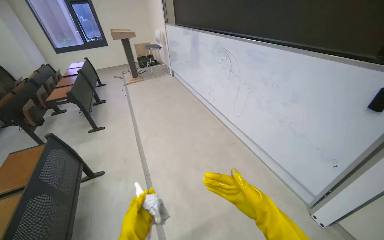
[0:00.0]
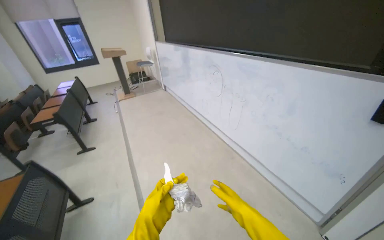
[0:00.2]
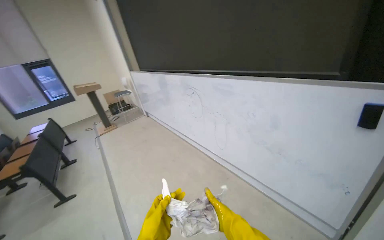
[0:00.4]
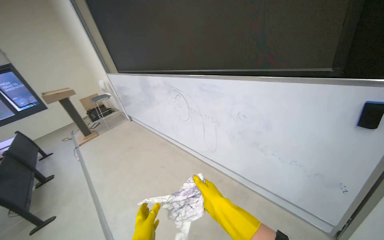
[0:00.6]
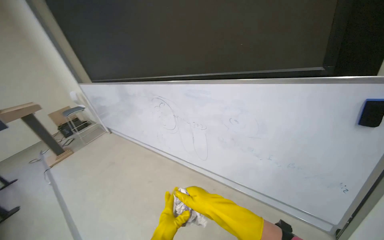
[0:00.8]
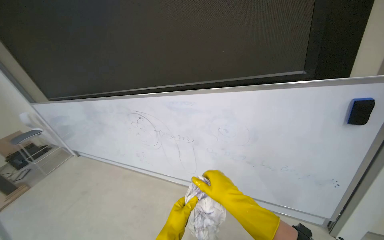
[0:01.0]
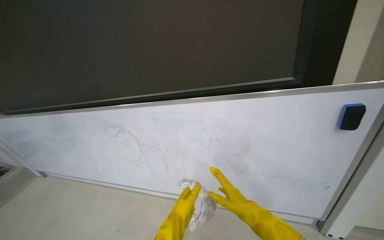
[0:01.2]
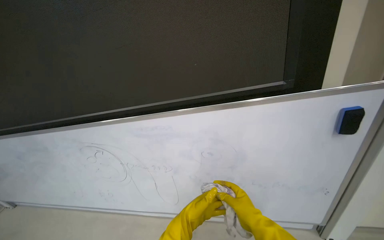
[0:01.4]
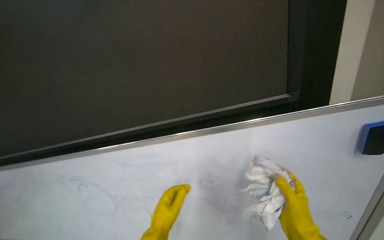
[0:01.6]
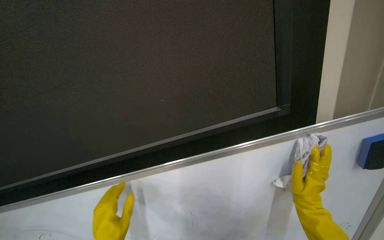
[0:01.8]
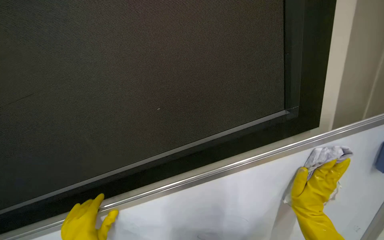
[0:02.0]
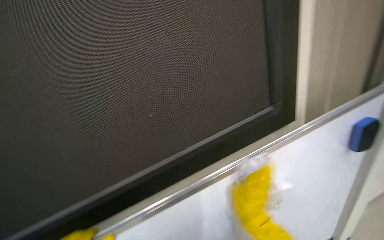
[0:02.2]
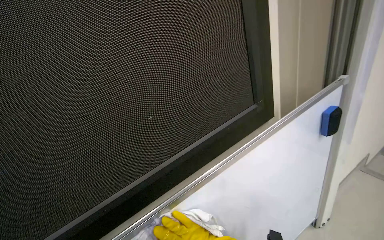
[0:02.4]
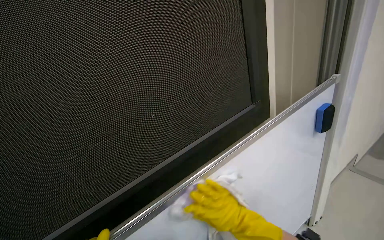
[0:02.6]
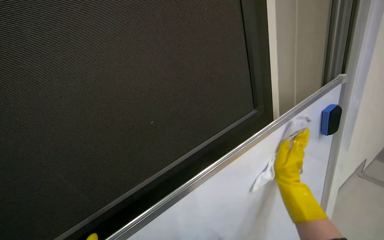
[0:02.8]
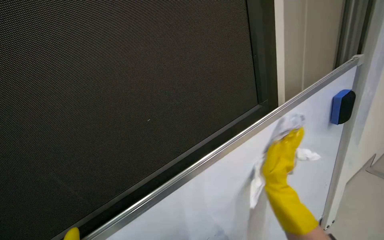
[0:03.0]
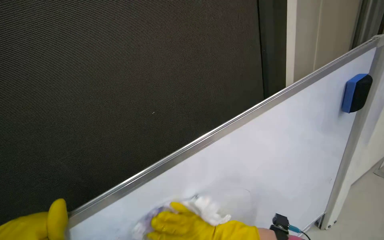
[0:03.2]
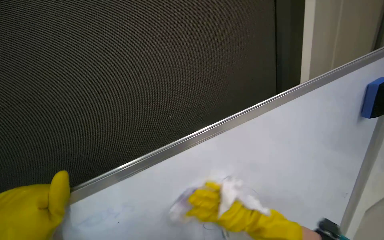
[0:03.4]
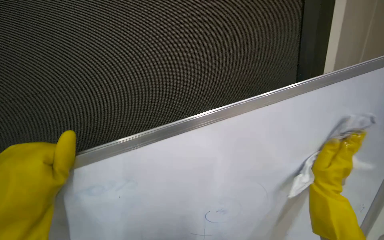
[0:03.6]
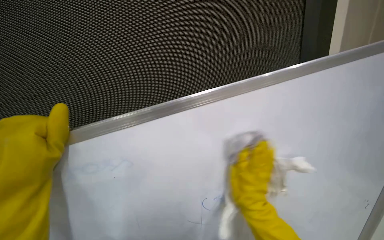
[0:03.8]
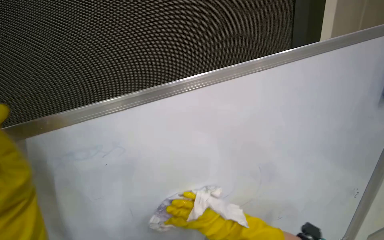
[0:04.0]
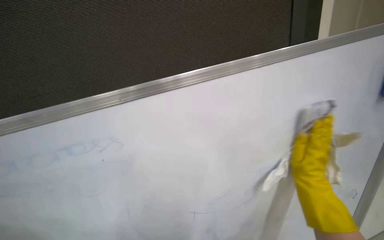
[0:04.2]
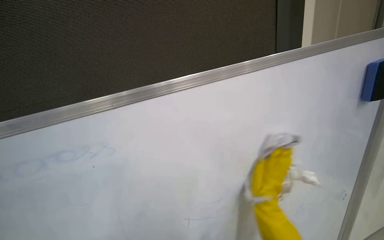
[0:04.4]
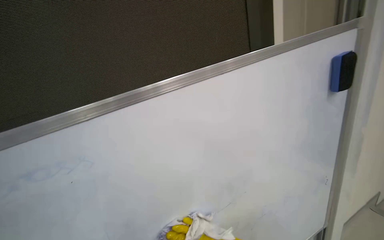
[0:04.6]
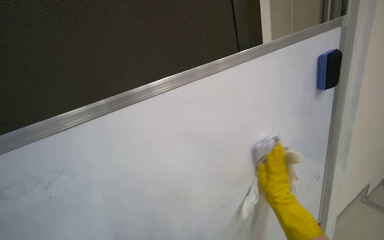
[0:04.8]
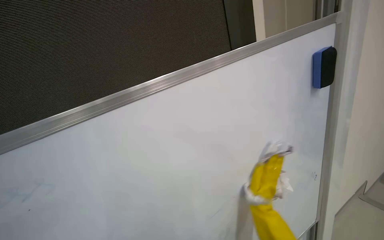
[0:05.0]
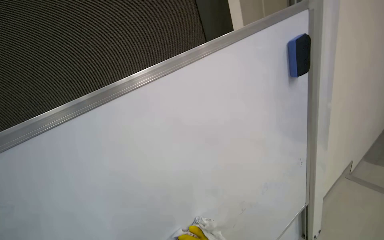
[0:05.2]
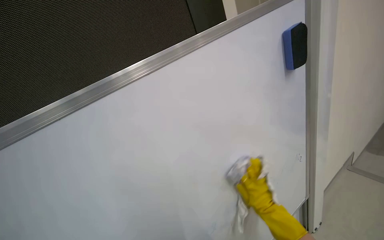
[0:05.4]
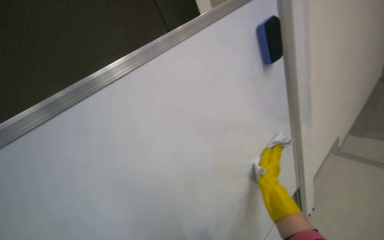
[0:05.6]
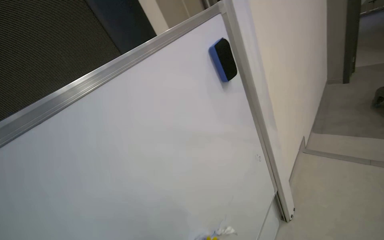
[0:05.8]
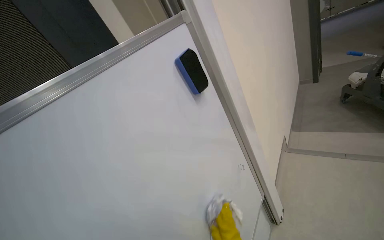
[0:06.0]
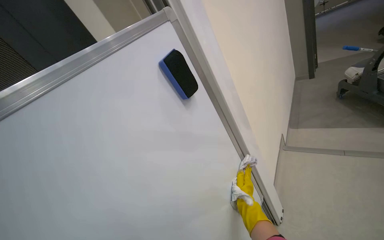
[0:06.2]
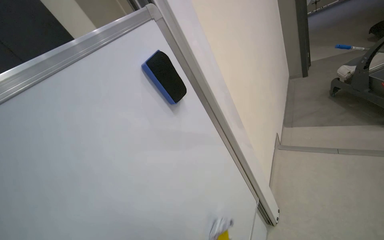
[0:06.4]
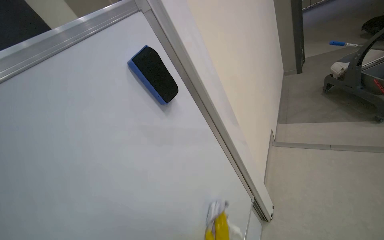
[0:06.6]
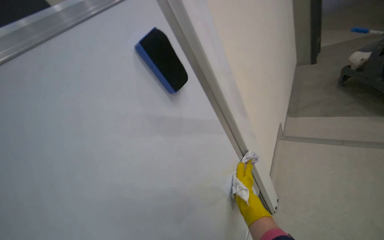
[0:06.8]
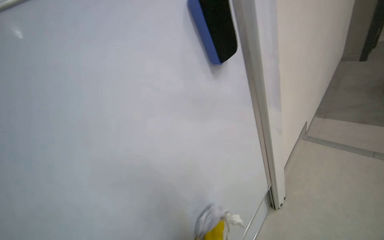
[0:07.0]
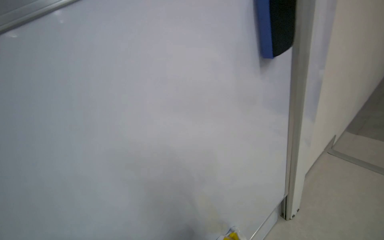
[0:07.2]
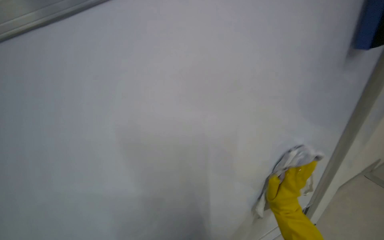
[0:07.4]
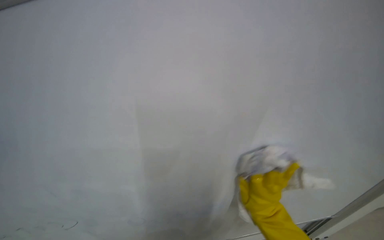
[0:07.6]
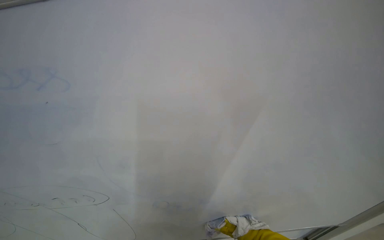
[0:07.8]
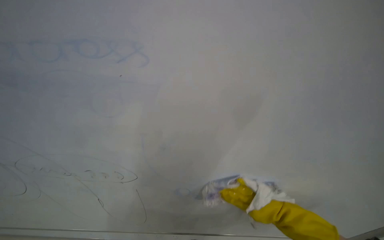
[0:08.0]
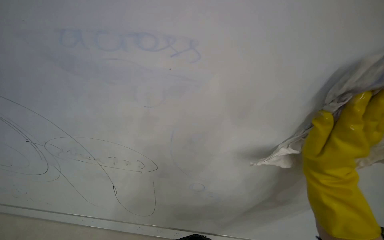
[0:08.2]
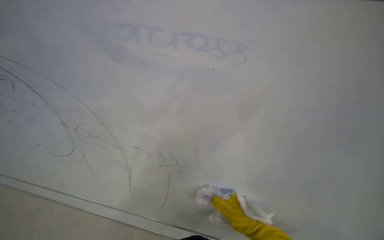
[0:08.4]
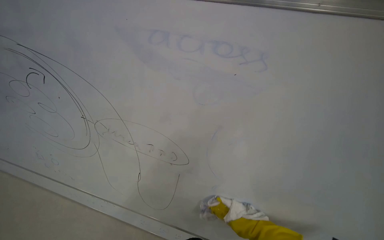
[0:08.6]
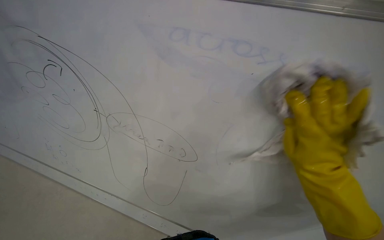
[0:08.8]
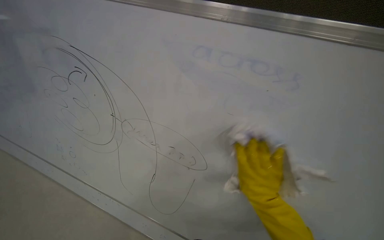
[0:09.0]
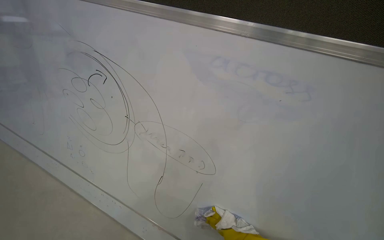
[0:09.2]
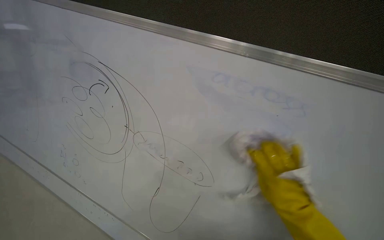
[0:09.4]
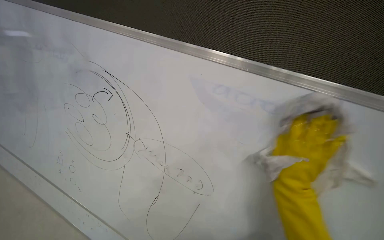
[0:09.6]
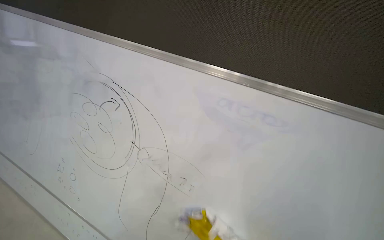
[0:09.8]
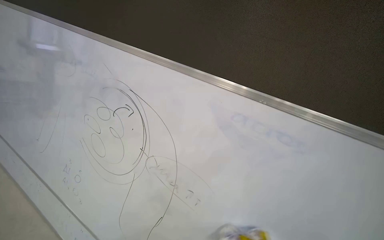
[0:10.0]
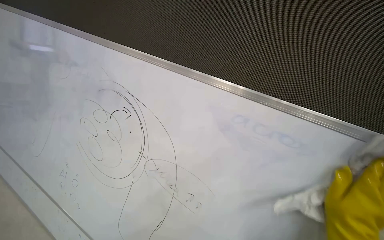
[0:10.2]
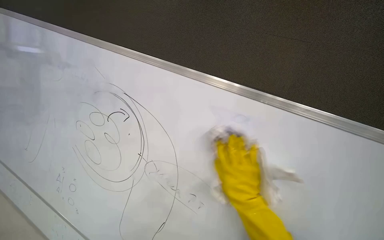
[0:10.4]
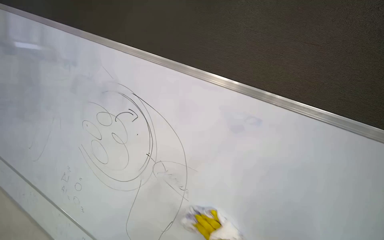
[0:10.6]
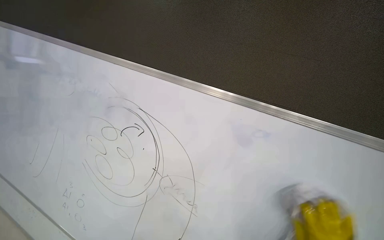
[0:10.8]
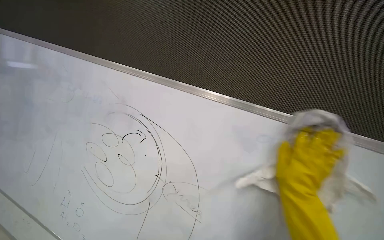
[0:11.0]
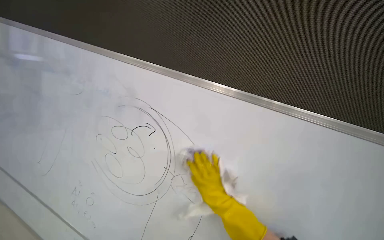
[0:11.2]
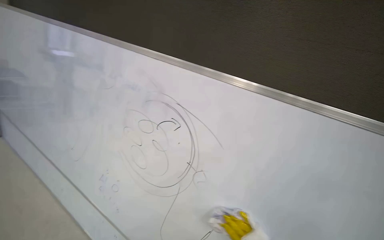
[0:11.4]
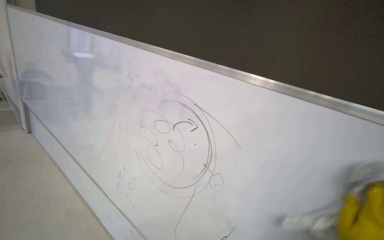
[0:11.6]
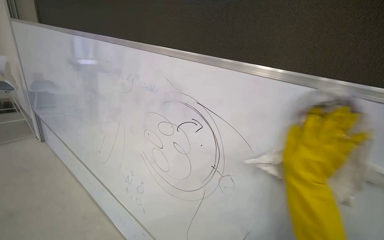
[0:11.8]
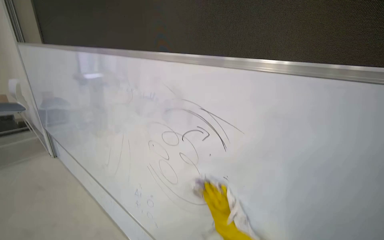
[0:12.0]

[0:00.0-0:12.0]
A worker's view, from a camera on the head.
Job: wiping surfaces.
The whole recording: Cleaning whiteboard surface. The worker cleans the whiteboard surface with a cloth.
0:00.0 to 0:01.6: The wearer moves about 90 cm. The head turns to the right by approximately 55 degrees. The wearer looks approximately 25 degrees further upward.
0:01.6 to 0:03.0: The view swings roughly 20 degrees to the right.
0:04.4 to 0:06.0: The head rotates roughly 25 degrees to the right.
0:06.0 to 0:07.6: The head turns to the left by some 30 degrees. The view tilts roughly 20 degrees downward.
0:09.0 to 0:10.4: The camera pitches upward, by approximately 15 degrees. The right hand shifts about 10 cm to the left, and travels down the picture and back again, about 10 cm each way.
0:10.4 to 0:12.0: The view swings approximately 15 degrees to the left.

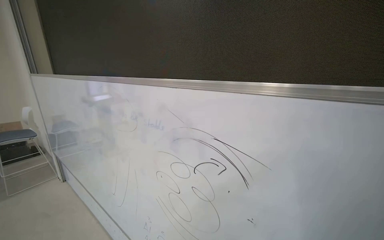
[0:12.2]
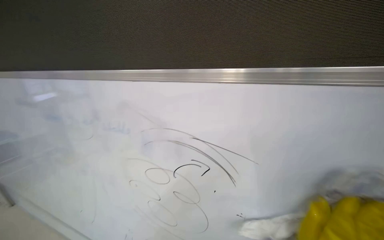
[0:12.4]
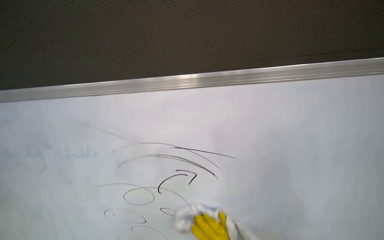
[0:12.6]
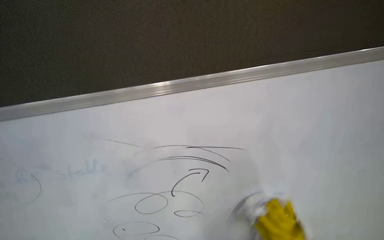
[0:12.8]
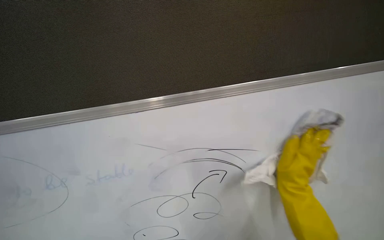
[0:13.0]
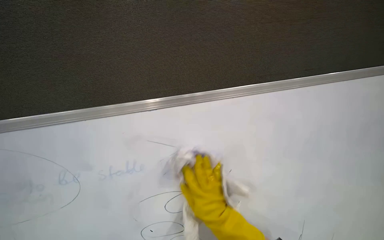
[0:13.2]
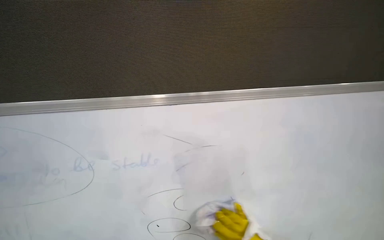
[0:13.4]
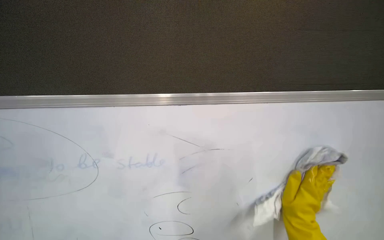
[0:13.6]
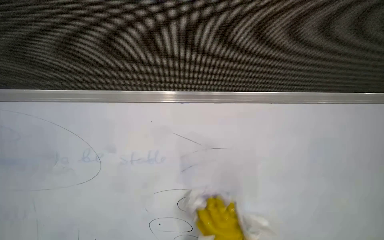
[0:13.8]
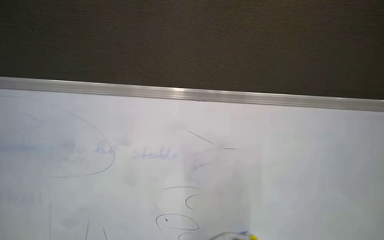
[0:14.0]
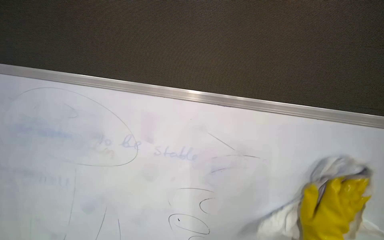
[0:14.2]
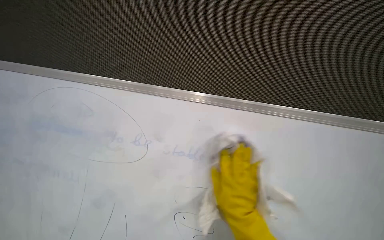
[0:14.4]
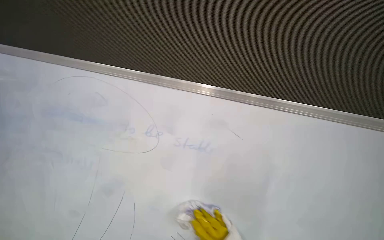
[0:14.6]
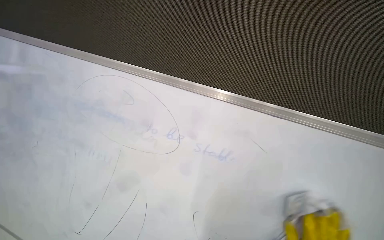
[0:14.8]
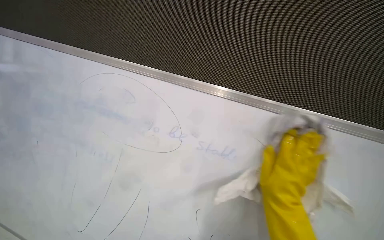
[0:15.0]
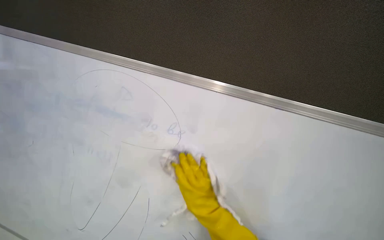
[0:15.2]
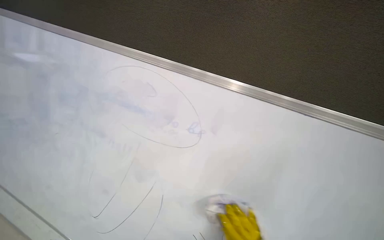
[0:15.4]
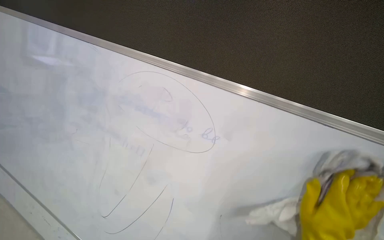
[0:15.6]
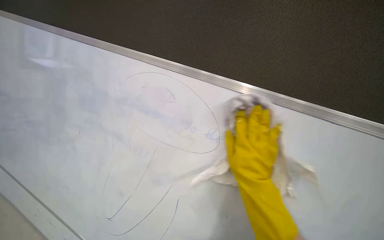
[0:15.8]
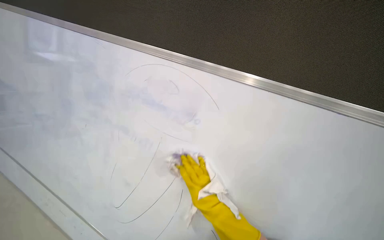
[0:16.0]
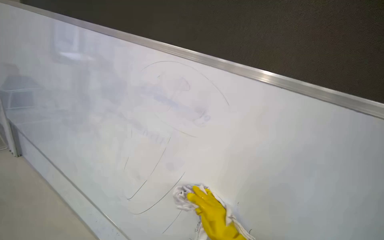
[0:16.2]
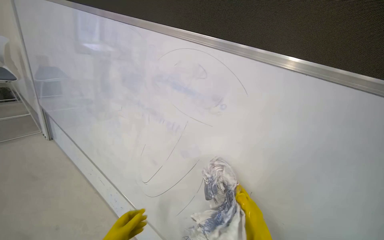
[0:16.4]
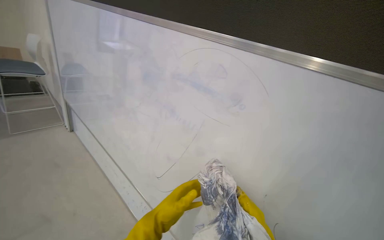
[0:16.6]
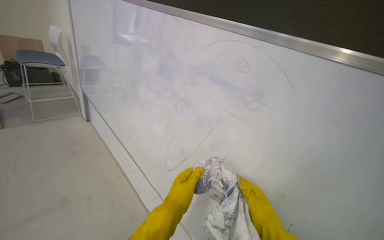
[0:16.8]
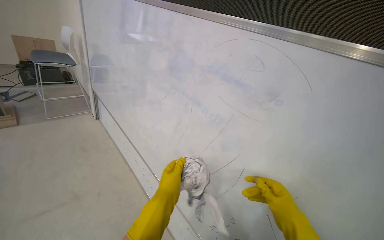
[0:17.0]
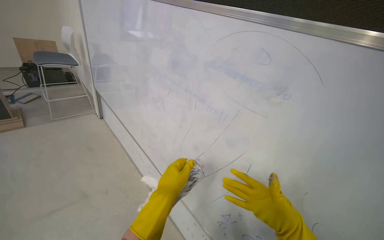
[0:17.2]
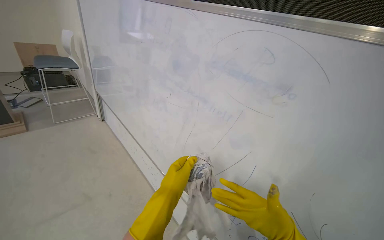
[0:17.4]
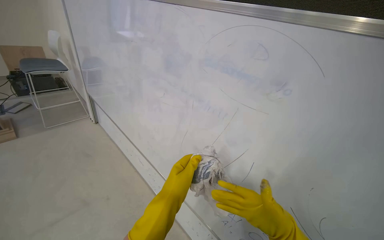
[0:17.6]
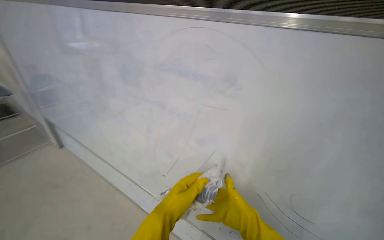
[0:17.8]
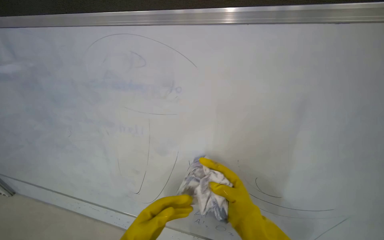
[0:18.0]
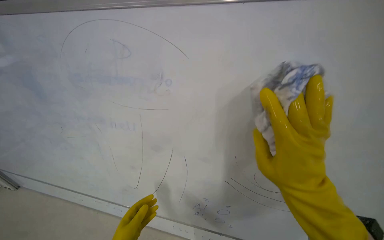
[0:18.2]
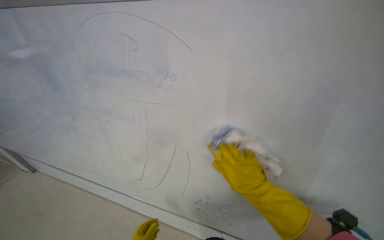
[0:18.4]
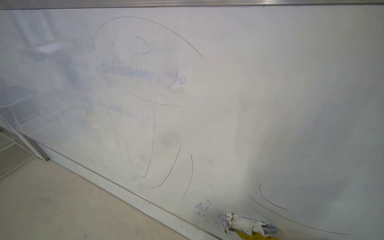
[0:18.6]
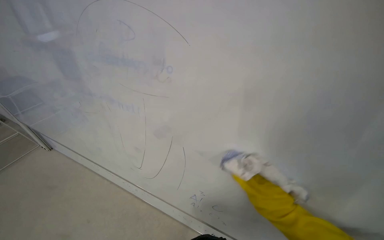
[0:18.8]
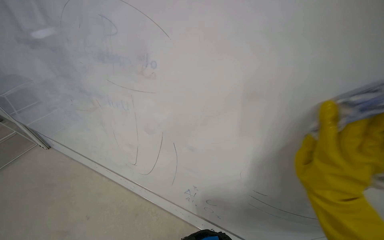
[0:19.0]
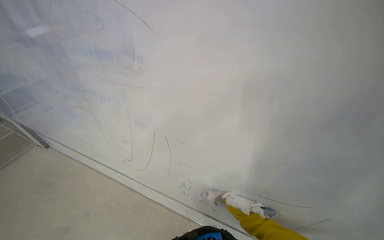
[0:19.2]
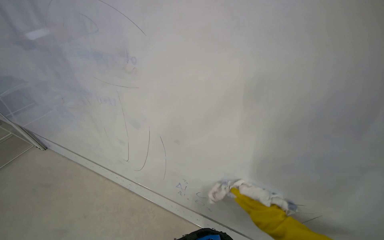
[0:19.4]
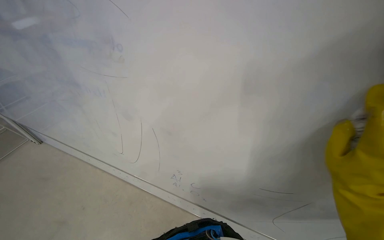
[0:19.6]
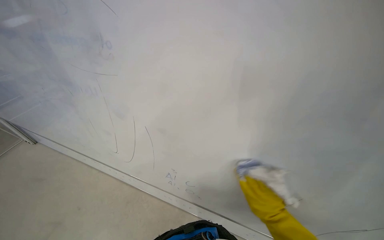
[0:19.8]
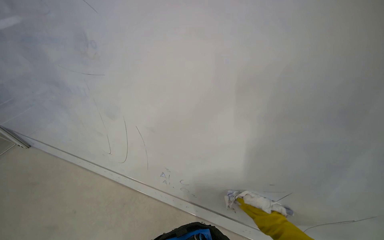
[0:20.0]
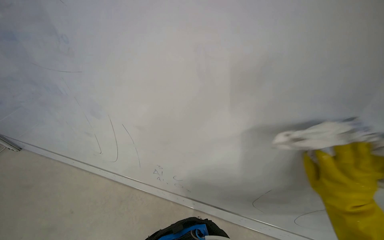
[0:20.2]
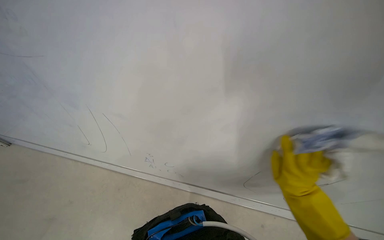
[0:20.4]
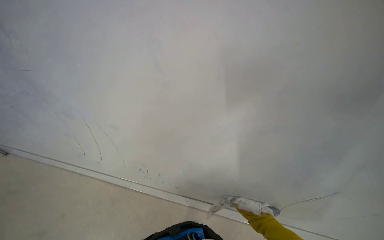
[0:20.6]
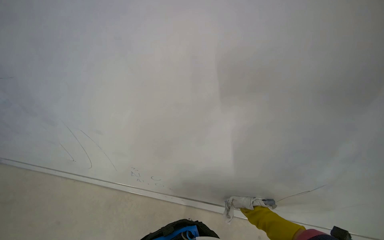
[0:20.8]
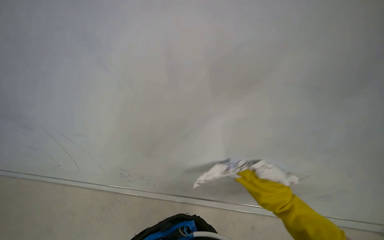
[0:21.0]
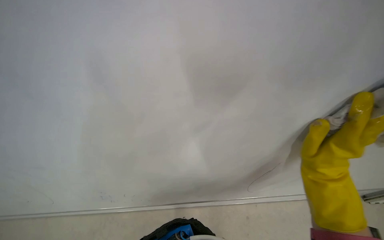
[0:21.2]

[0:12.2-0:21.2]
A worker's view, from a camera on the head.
Job: wiping surfaces.
The whole recording: Cleaning whiteboard surface. The worker cleans the whiteboard surface with a cloth.
0:12.2 to 0:13.8: The head rotates some 35 degrees to the right.
0:13.8 to 0:15.2: The wearer's head swings about 35 degrees to the left.
0:15.2 to 0:16.6: Everything in view rotates roughly 30 degrees counterclockwise.
